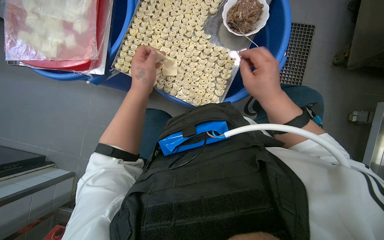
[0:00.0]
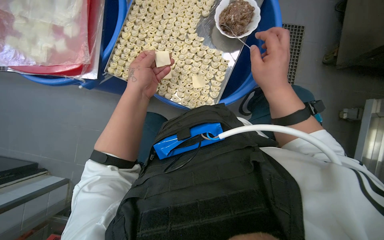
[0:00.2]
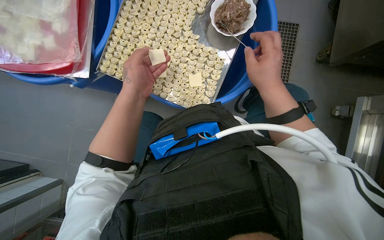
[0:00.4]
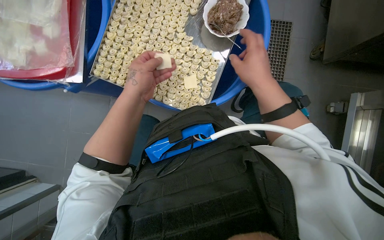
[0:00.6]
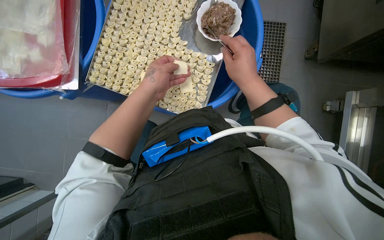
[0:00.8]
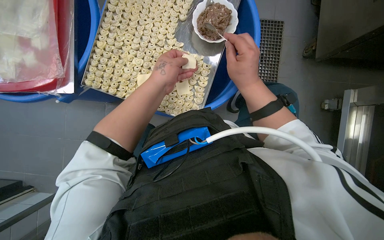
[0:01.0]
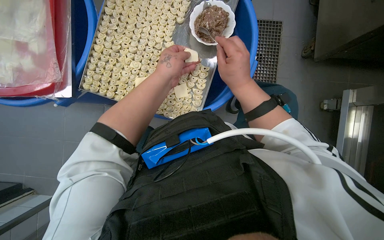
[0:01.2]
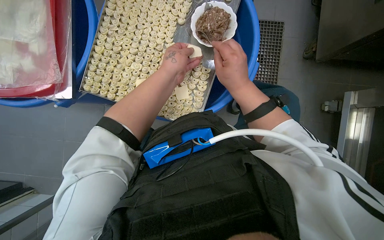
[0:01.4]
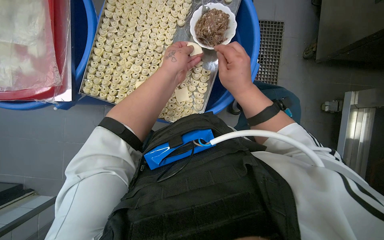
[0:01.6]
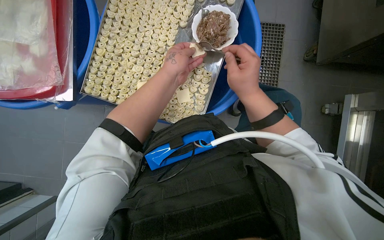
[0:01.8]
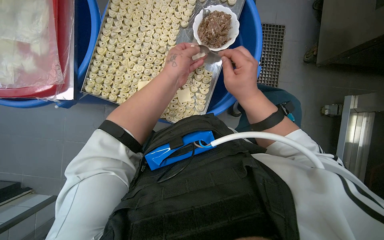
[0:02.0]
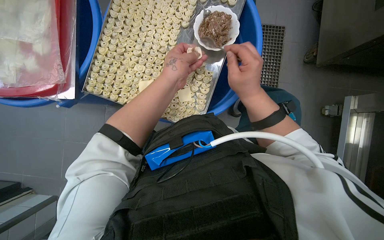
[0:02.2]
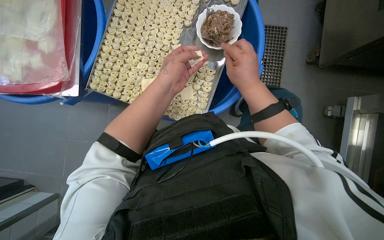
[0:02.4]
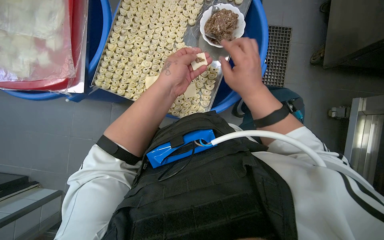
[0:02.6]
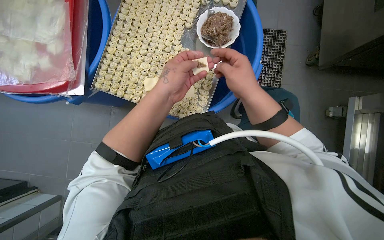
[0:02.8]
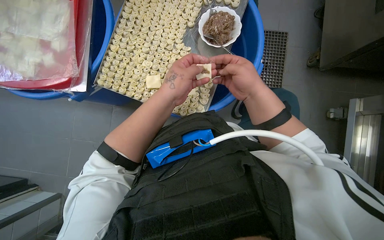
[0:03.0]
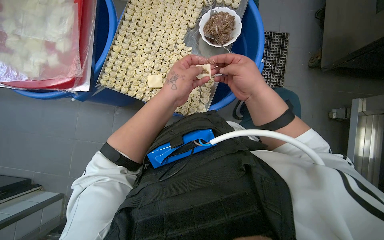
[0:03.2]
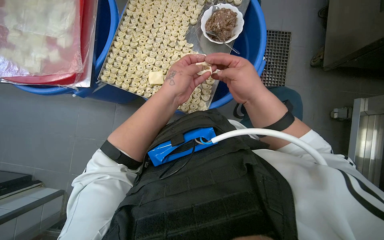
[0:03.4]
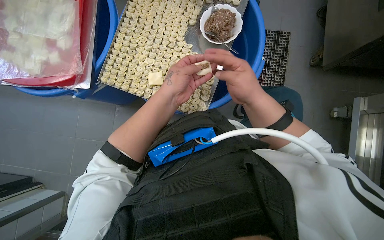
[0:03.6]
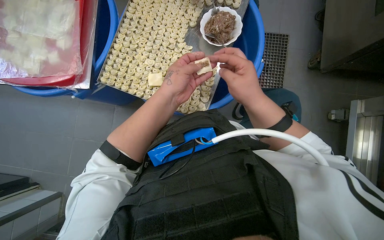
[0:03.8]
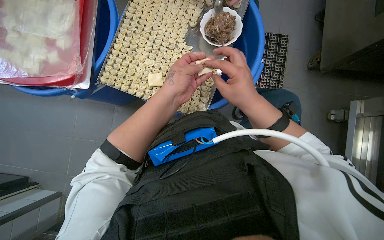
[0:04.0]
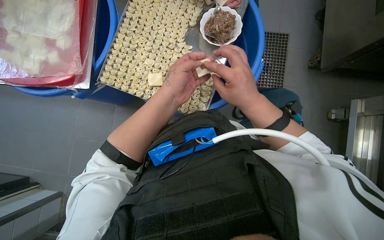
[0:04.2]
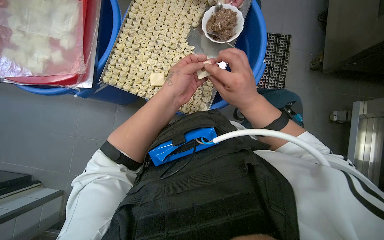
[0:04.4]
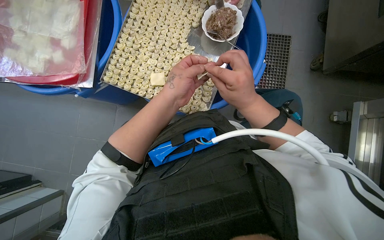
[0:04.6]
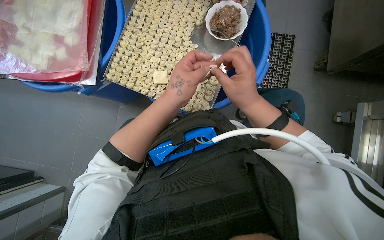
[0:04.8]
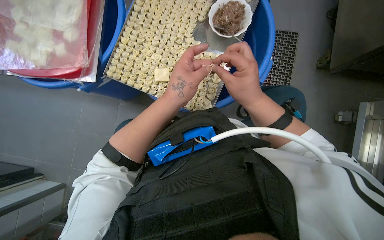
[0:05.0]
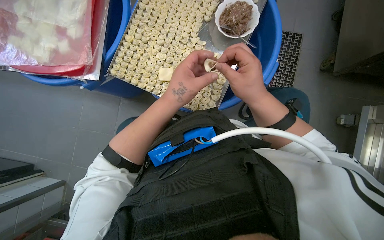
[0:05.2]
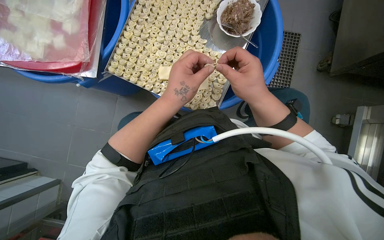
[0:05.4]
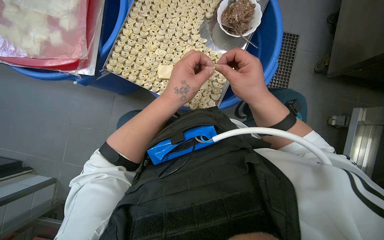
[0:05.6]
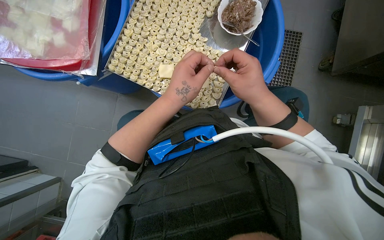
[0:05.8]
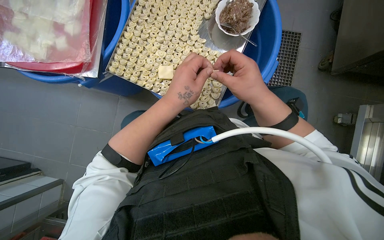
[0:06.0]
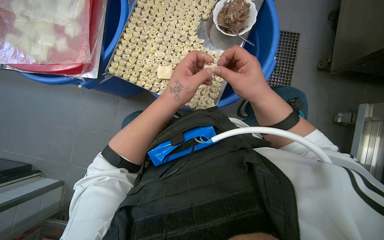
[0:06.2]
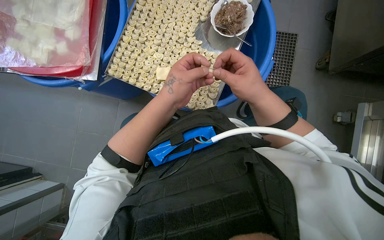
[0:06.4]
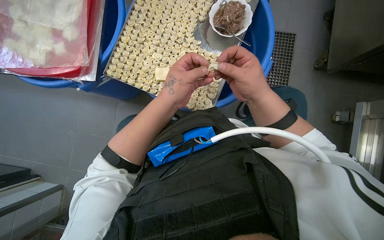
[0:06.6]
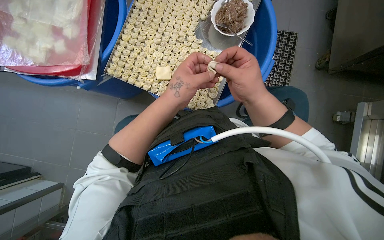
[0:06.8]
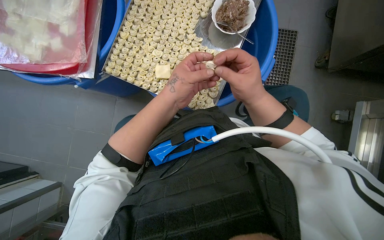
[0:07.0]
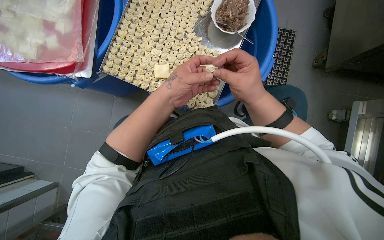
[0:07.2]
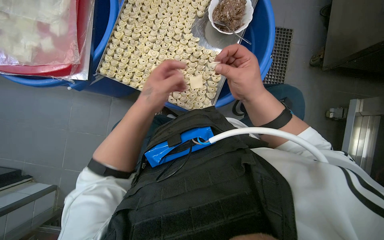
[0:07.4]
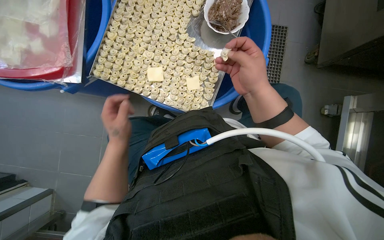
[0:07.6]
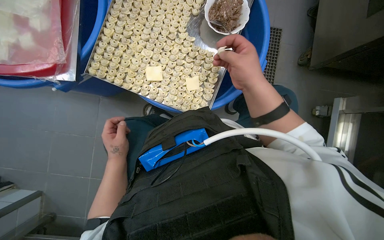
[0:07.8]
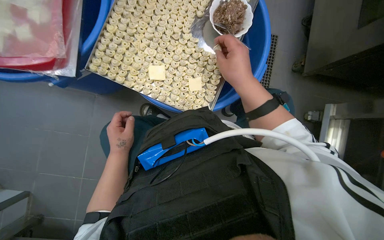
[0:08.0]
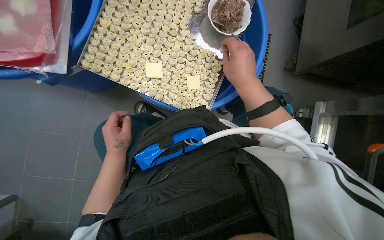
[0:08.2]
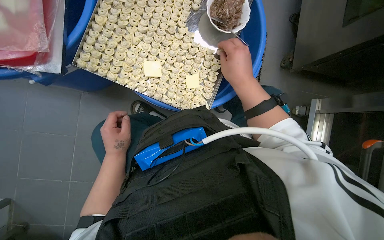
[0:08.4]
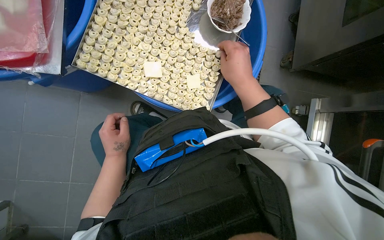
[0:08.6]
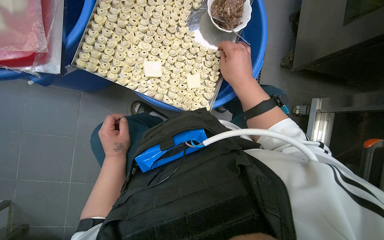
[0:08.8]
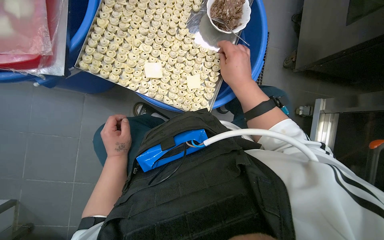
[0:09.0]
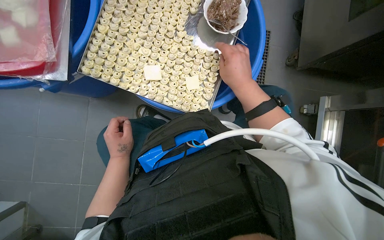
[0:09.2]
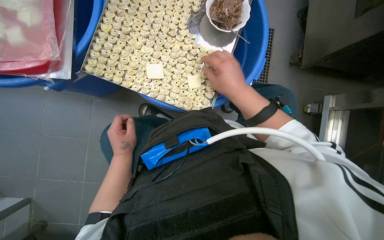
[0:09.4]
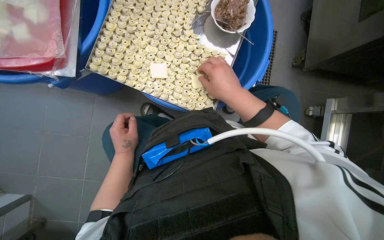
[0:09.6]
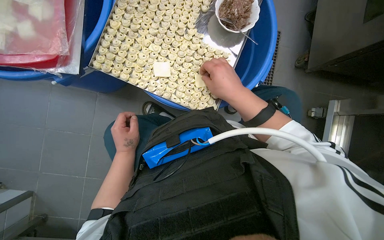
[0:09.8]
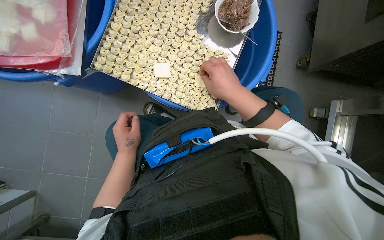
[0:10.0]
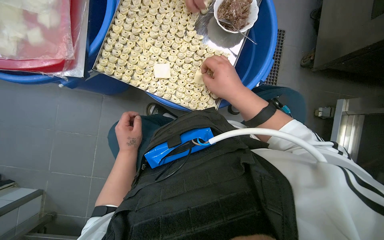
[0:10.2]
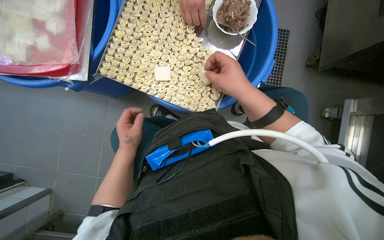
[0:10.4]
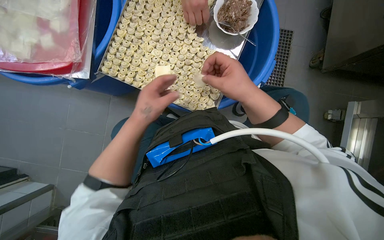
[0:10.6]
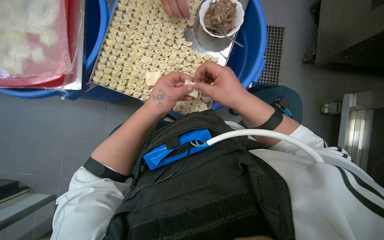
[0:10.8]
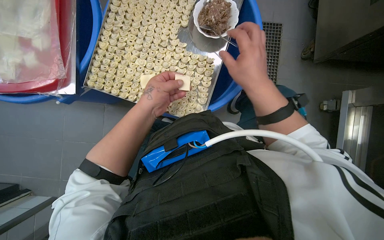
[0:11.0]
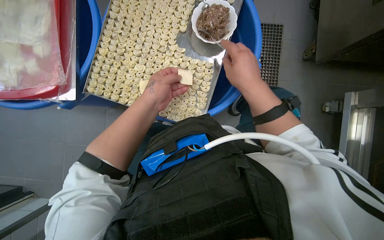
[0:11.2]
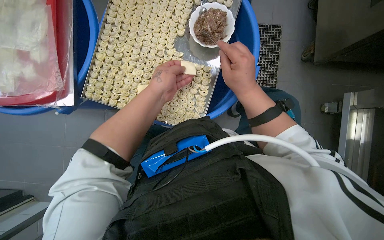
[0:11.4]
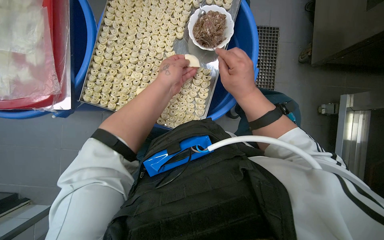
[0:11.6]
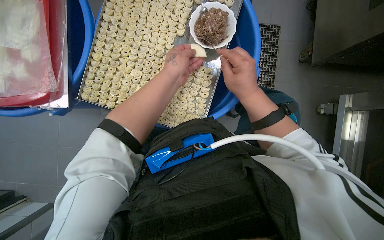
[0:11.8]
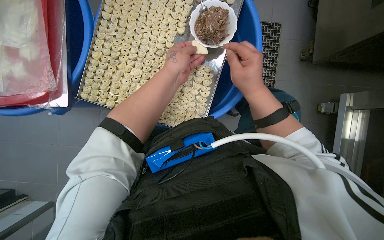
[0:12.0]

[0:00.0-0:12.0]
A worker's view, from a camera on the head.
Job: preparing food.
The whole recording: Making dumplings with meat filling. The worker picks up dough, fills it with meat, folds it, and places the finished dumpling on a tray.
0:00.0 to 0:01.6: The left hand heads to the right, covering approximately 15 cm.
0:01.6 to 0:03.0: The left hand shifts about 10 cm down the picture.
0:03.0 to 0:06.0: The hands are busy where they are.
0:06.0 to 0:07.6: The left hand is displaced to the left and farther from the camera by roughly 20 cm.
0:07.6 to 0:10.4: The hands work in one place, with small movements.
0:10.4 to 0:12.0: The left hand is displaced up the picture and to the right by some 35 cm.

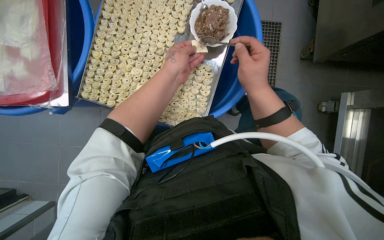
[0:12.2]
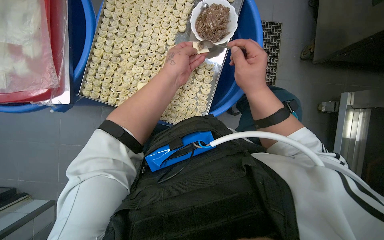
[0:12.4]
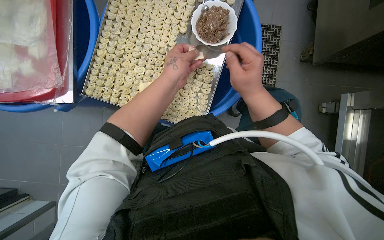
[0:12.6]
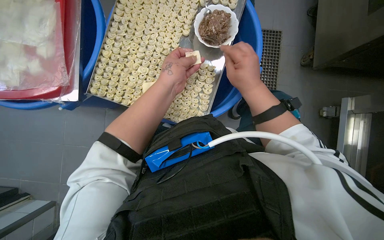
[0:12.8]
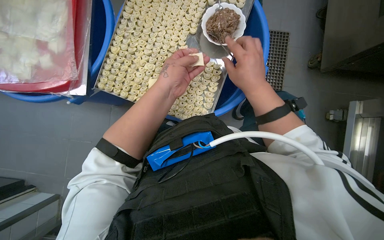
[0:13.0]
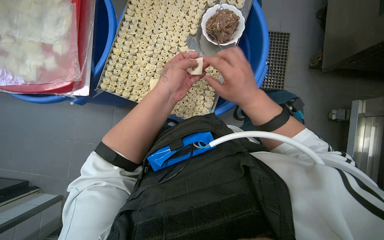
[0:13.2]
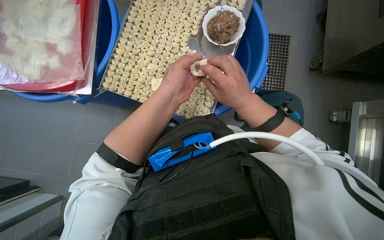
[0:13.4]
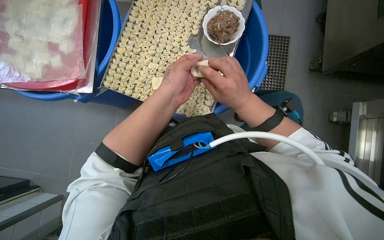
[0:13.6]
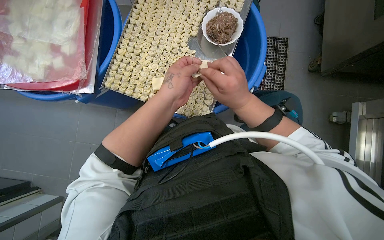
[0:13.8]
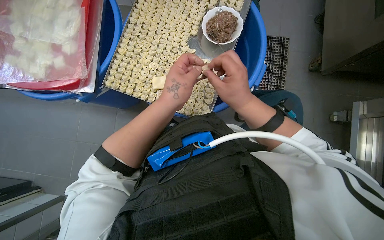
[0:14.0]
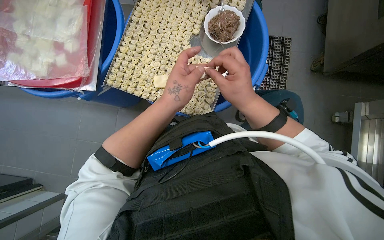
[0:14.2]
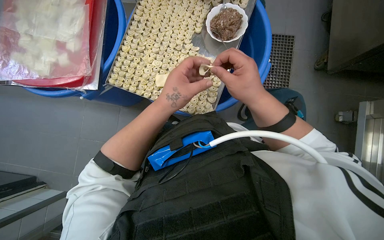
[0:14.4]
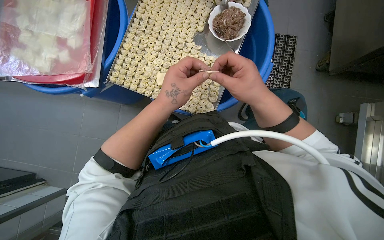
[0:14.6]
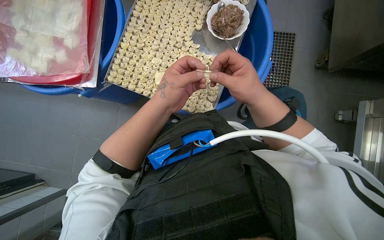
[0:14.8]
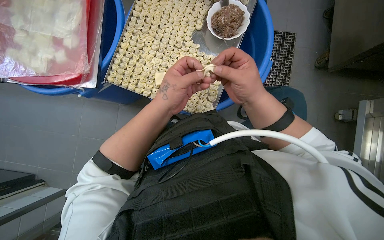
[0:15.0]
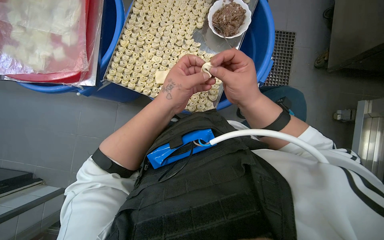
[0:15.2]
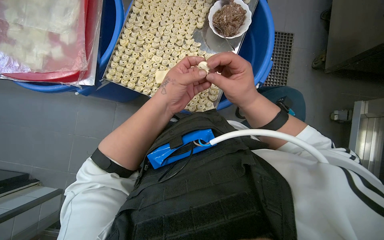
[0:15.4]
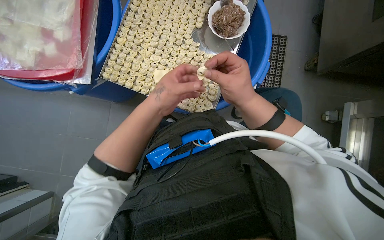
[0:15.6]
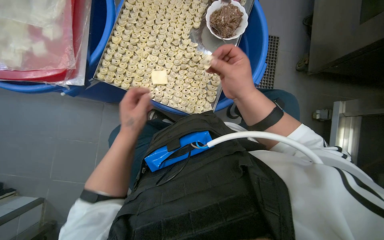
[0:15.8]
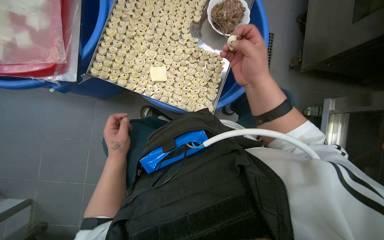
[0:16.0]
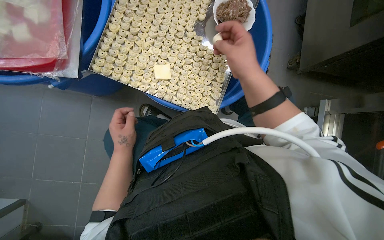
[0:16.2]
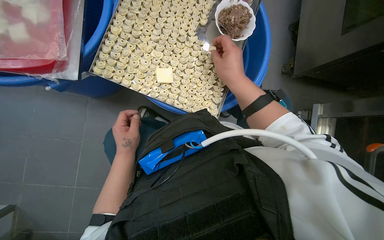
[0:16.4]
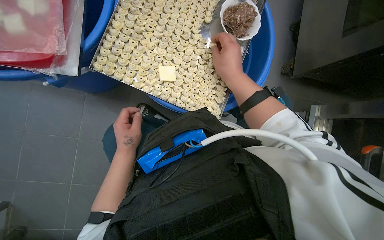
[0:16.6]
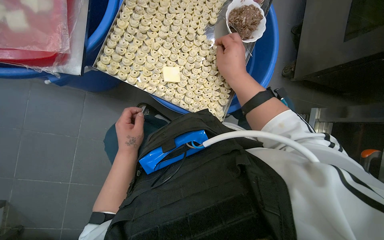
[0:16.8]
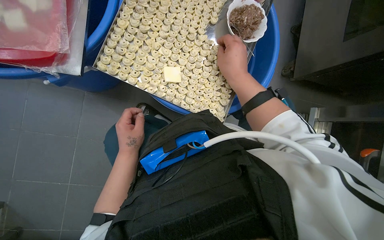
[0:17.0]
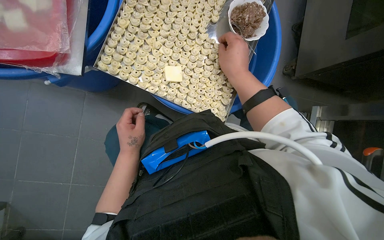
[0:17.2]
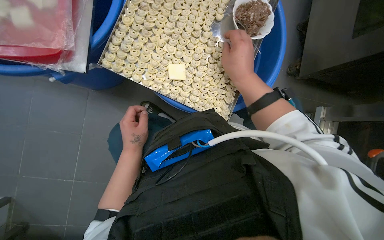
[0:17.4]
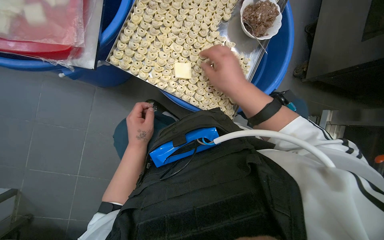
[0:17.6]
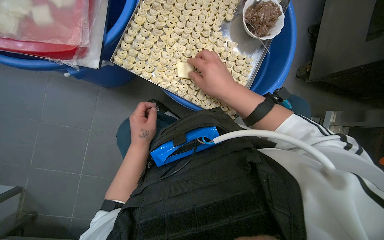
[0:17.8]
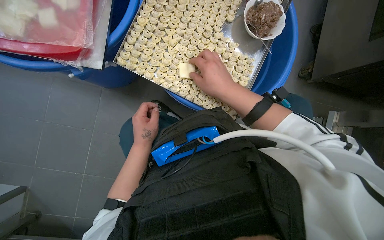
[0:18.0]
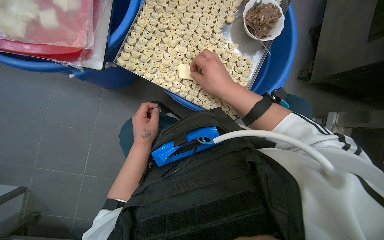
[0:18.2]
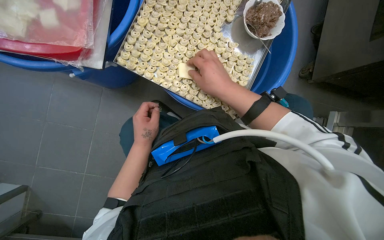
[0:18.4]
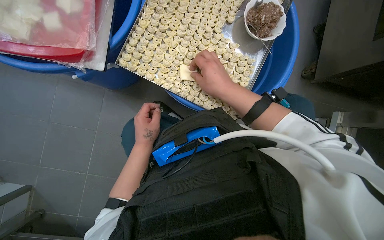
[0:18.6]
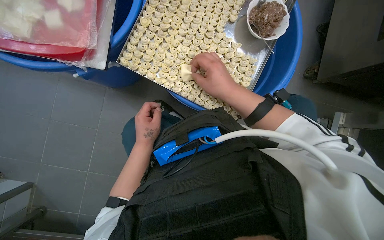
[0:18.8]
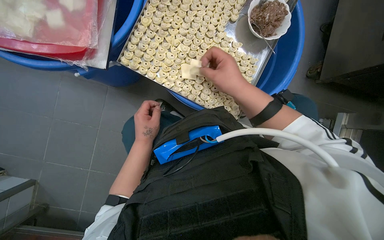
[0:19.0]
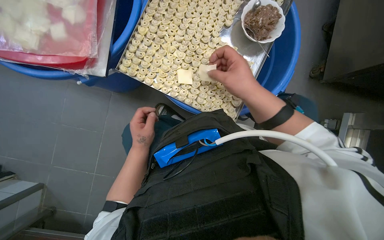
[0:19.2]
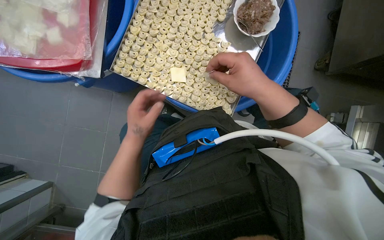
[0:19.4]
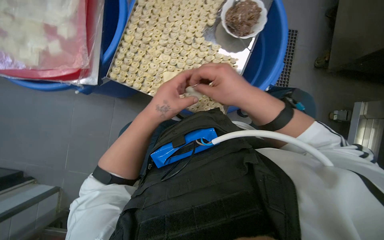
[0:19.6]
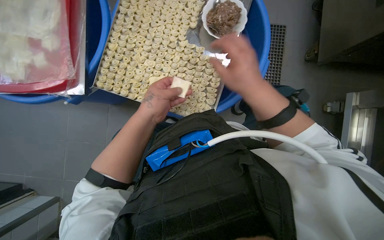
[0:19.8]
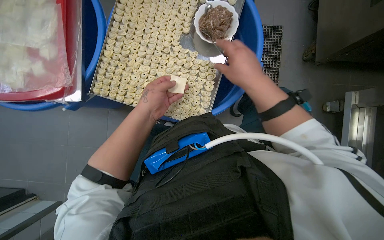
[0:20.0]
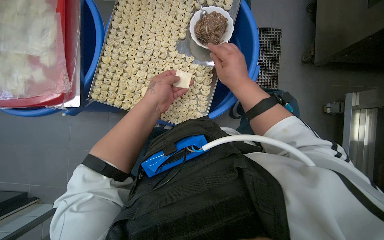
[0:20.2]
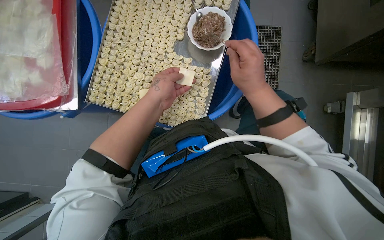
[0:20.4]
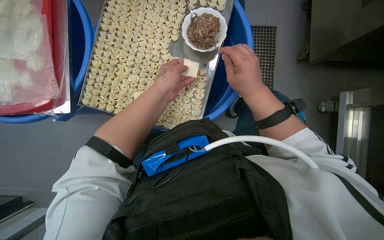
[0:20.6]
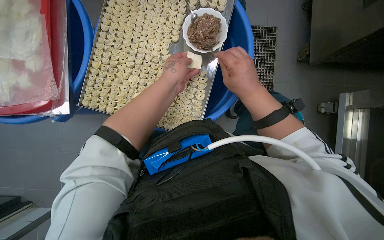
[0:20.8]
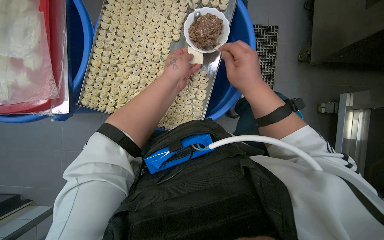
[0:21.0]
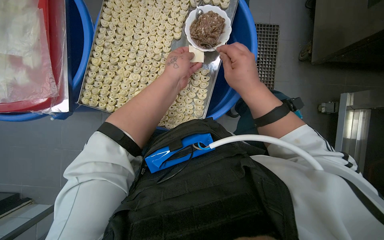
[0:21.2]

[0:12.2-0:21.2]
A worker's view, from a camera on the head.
Job: preparing food.
The whole recording: Making dumplings with meat filling. The worker picks up dough, fills it with meat, folds it, and places the finished dumpling on a tray.
0:12.2 to 0:13.8: The left hand travels down the picture by roughly 10 cm.
0:13.8 to 0:15.2: The hands work in one place, with small movements.
0:15.2 to 0:16.6: The right hand shifts roughly 10 cm up the picture, while the left hand travels to the left, farther from the camera and down the picture by approximately 25 cm.
0:18.2 to 0:19.8: The left hand moves nearer to the camera and up the picture, about 15 cm.
0:19.8 to 0:21.2: The left hand is displaced up the picture and to the right by some 20 cm.
